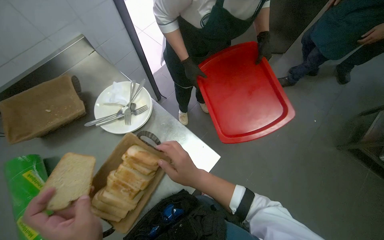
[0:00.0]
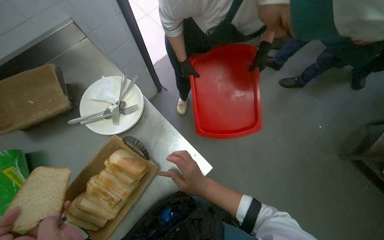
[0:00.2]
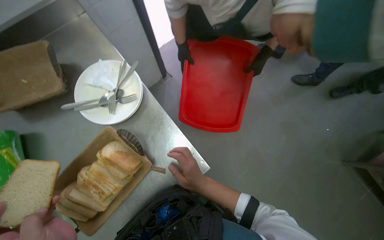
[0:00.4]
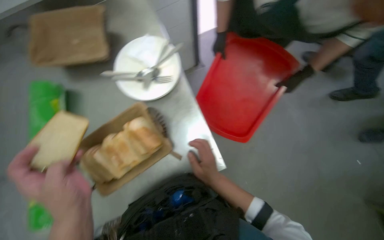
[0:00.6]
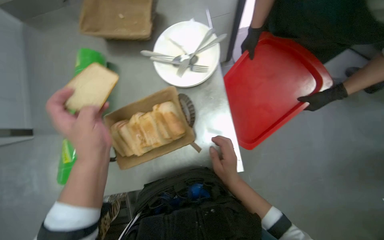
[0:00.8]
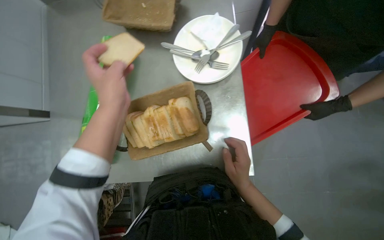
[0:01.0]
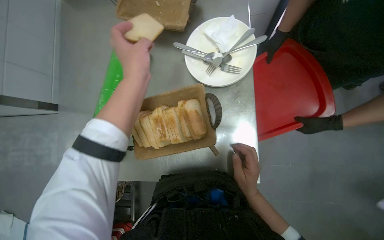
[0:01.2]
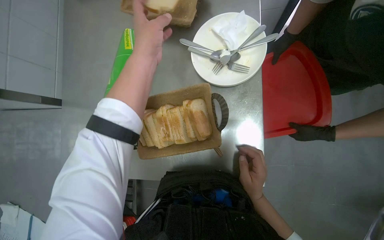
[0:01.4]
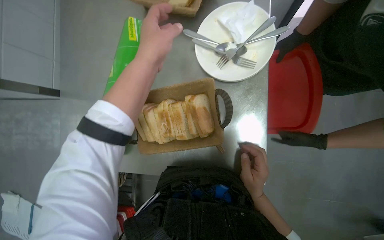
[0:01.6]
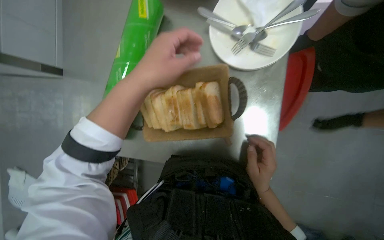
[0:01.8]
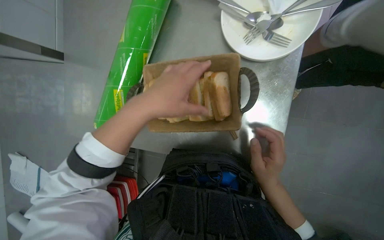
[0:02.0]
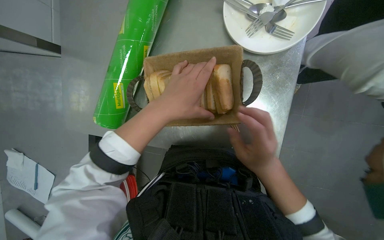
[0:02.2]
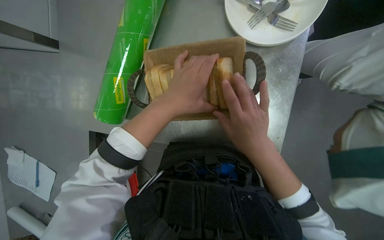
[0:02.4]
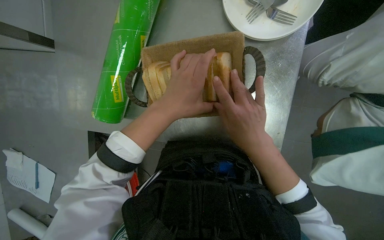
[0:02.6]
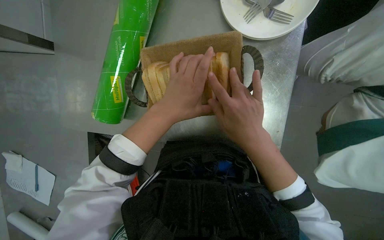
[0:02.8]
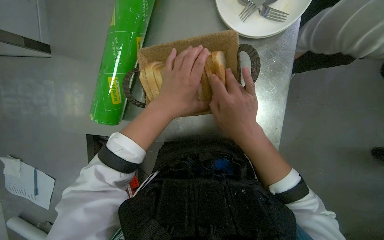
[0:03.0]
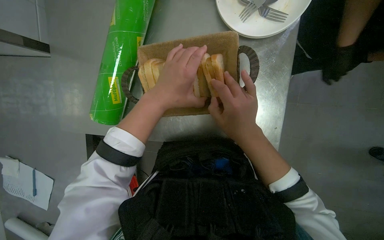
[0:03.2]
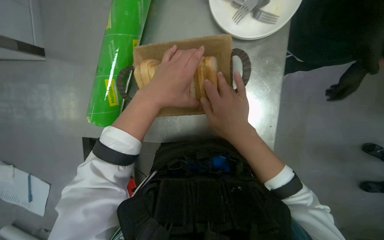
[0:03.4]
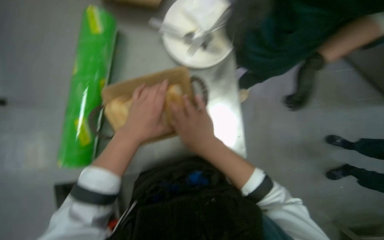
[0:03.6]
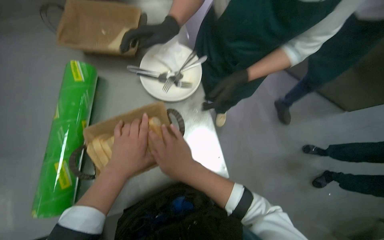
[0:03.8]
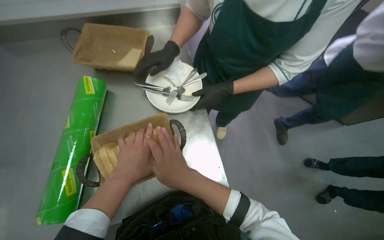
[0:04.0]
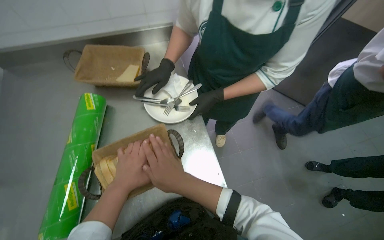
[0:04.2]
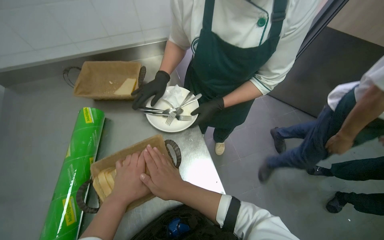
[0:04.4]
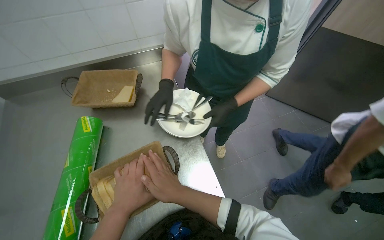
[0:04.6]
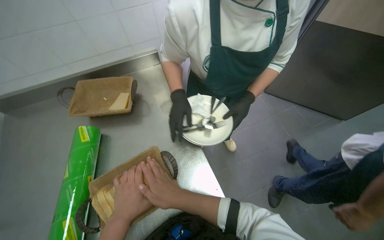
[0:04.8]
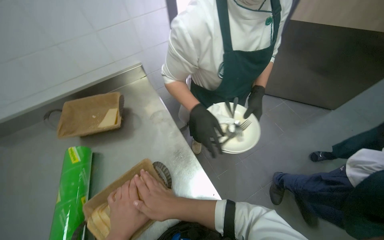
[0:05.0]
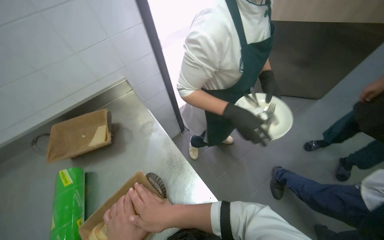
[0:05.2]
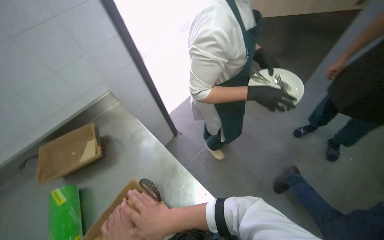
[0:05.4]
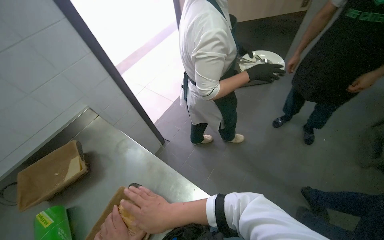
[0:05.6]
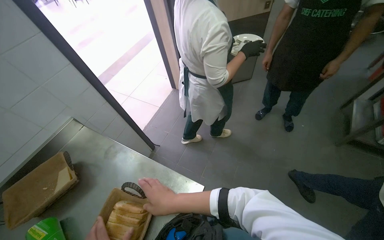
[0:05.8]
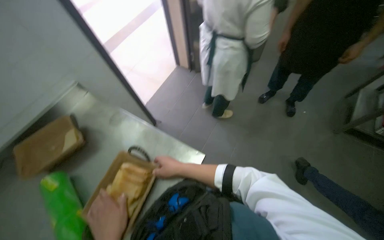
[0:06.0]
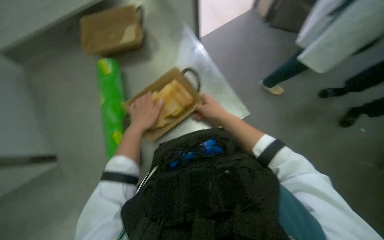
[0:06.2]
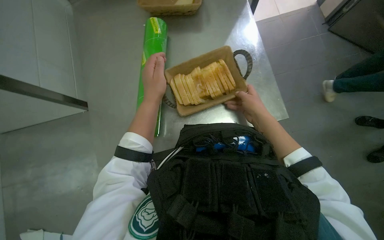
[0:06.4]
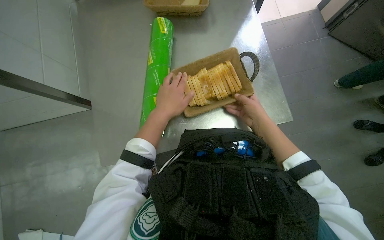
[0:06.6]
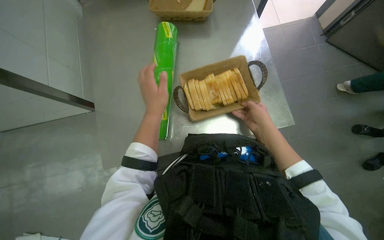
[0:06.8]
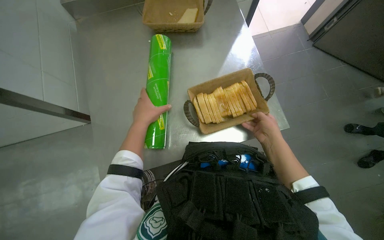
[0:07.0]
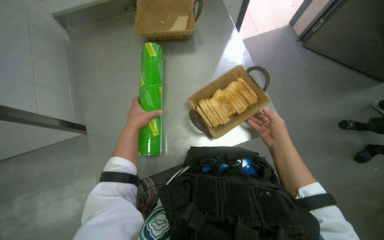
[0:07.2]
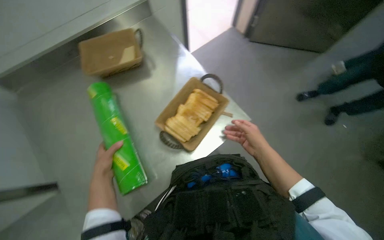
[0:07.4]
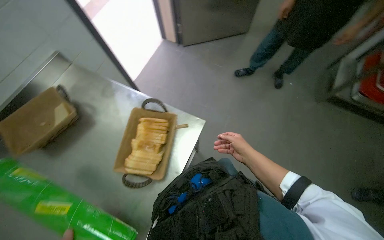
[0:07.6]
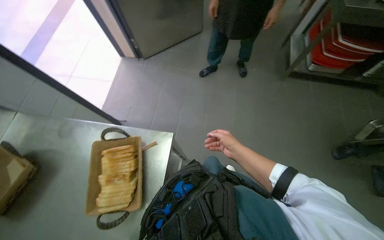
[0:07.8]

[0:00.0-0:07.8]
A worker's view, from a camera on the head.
Job: preparing food.
The whole recording: Arranging bread in basket. The worker arranges the bread in the basket.
0:00.0 to 0:01.6: The head turns to the left by roughly 50 degrees. The view tilts roughly 15 degrees downward.
0:01.6 to 0:03.2: The right hand goes about 10 cm to the left. Meanwhile the left hand shifts roughly 20 cm down the picture.
0:03.2 to 0:04.6: The head rotates some 30 degrees to the right. The view tilts some 35 degrees upward.
0:04.6 to 0:06.2: The view tips downward by about 15 degrees.
0:06.2 to 0:07.8: The head rotates some 65 degrees to the right. The wearer looks roughly 15 degrees further upward.

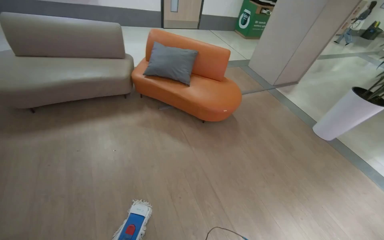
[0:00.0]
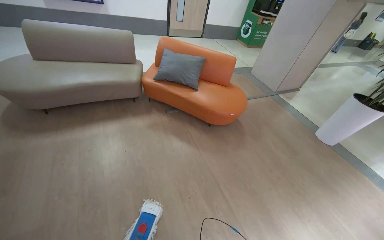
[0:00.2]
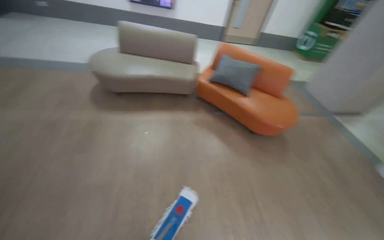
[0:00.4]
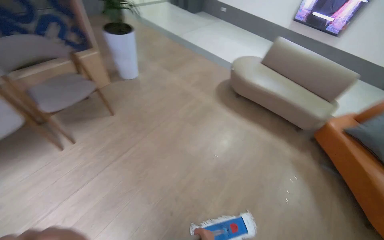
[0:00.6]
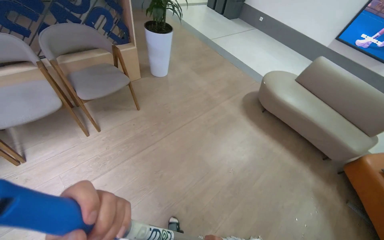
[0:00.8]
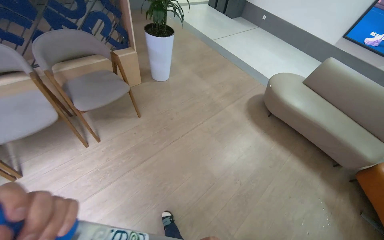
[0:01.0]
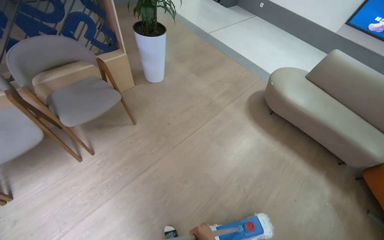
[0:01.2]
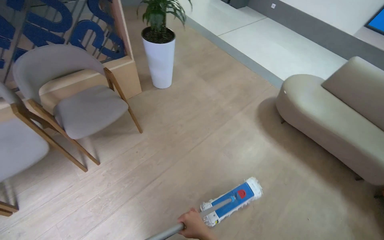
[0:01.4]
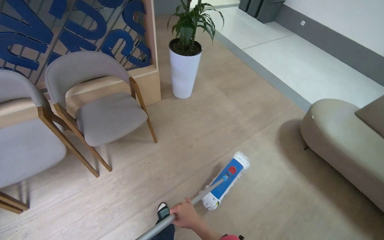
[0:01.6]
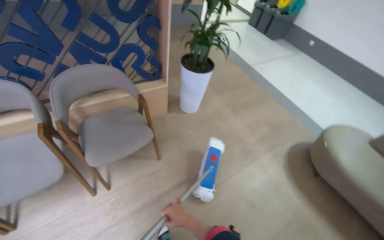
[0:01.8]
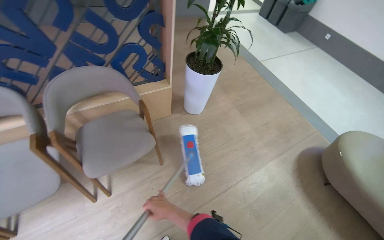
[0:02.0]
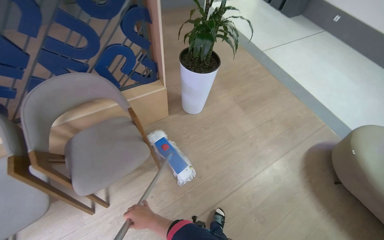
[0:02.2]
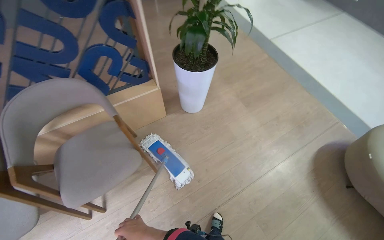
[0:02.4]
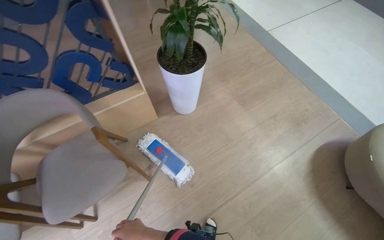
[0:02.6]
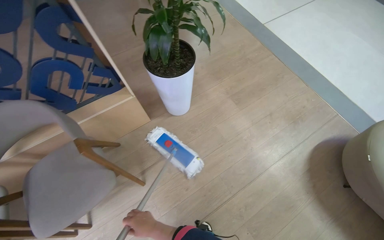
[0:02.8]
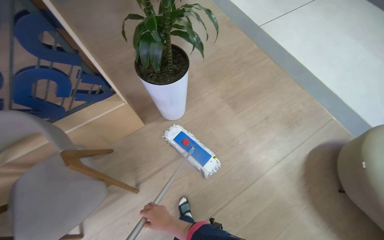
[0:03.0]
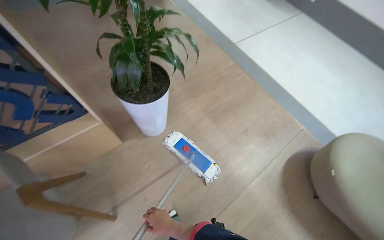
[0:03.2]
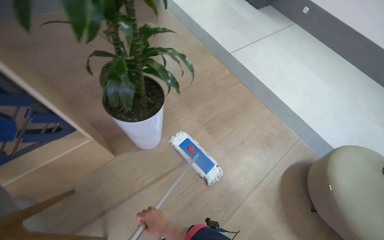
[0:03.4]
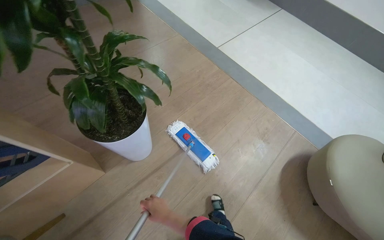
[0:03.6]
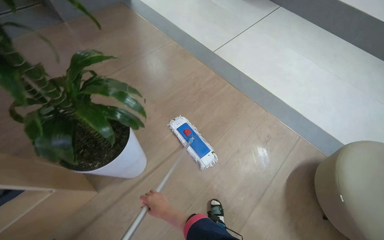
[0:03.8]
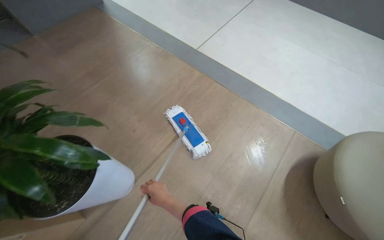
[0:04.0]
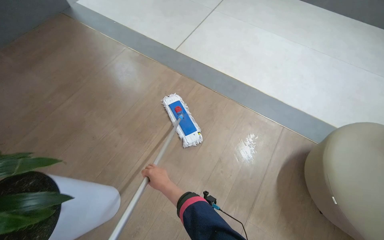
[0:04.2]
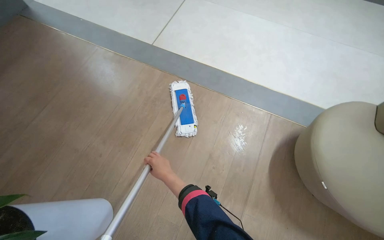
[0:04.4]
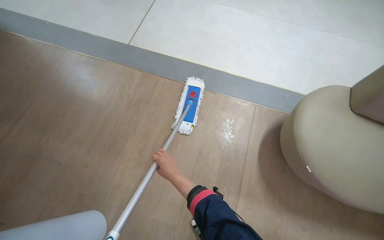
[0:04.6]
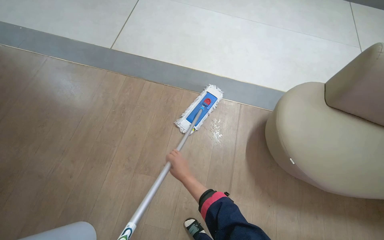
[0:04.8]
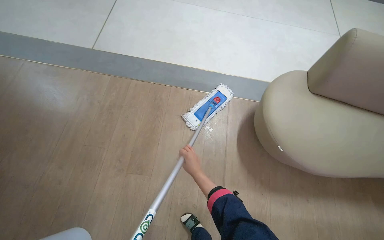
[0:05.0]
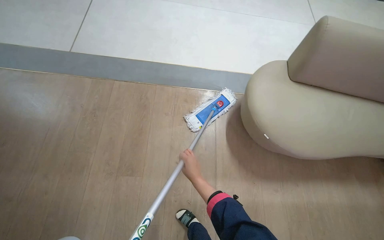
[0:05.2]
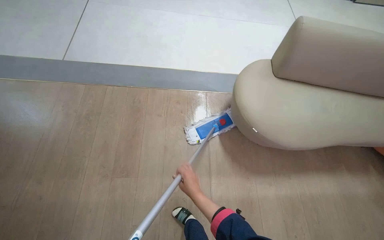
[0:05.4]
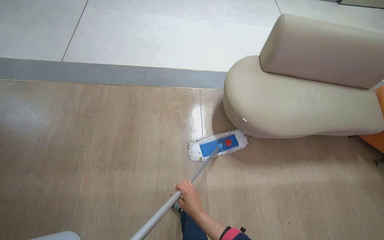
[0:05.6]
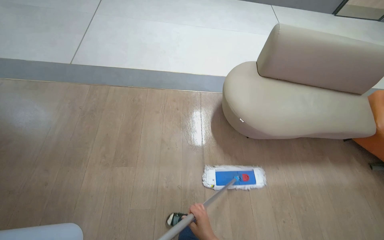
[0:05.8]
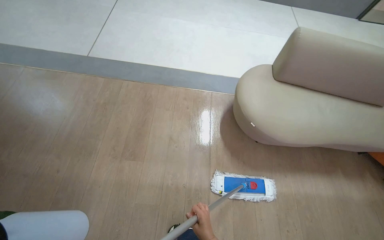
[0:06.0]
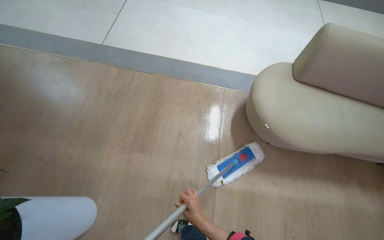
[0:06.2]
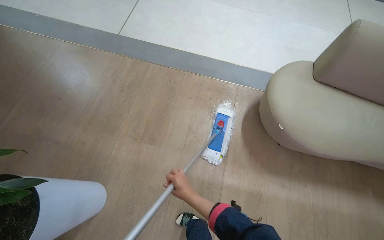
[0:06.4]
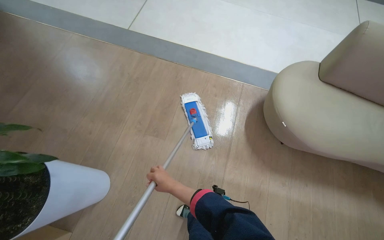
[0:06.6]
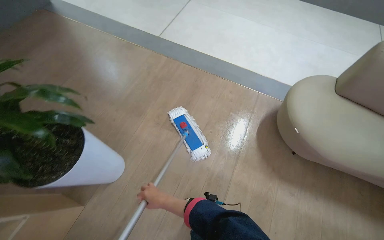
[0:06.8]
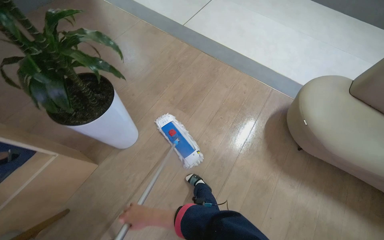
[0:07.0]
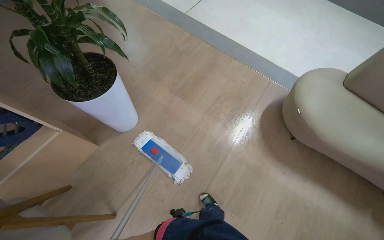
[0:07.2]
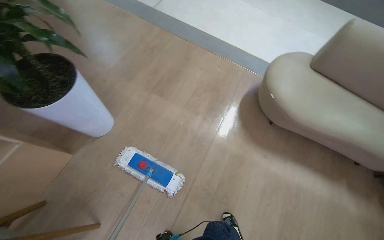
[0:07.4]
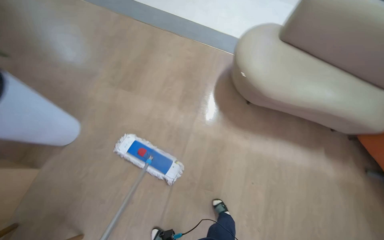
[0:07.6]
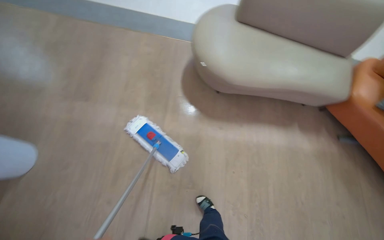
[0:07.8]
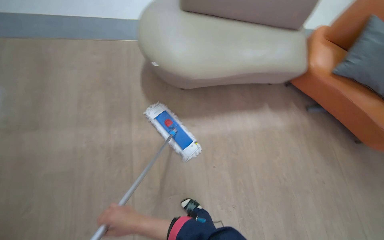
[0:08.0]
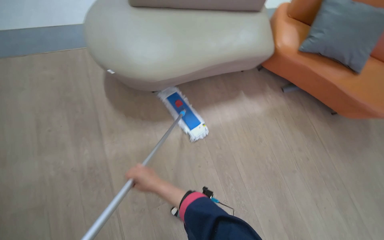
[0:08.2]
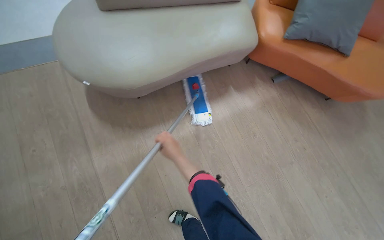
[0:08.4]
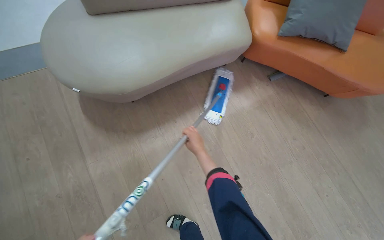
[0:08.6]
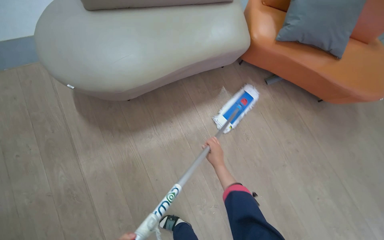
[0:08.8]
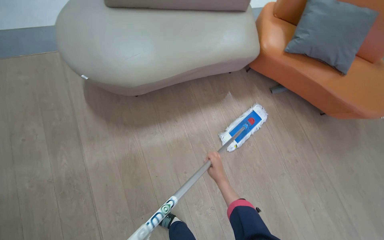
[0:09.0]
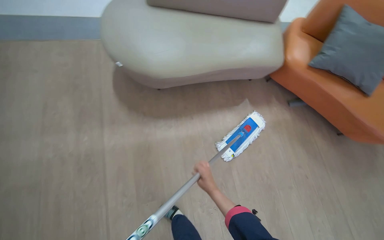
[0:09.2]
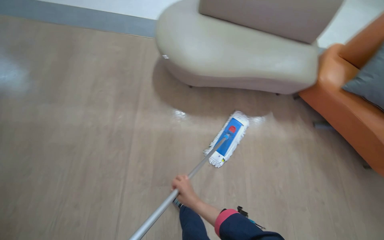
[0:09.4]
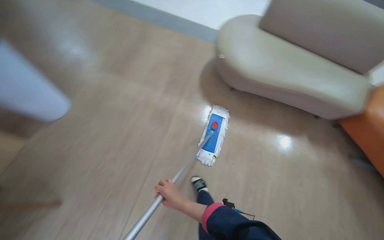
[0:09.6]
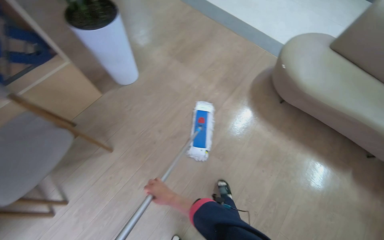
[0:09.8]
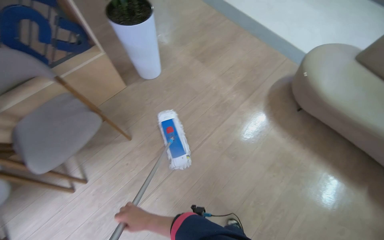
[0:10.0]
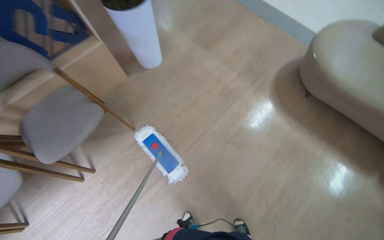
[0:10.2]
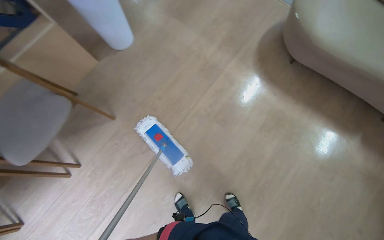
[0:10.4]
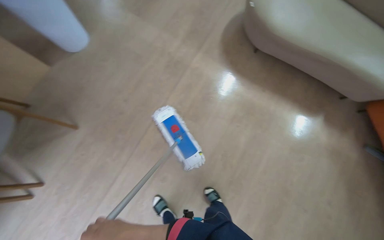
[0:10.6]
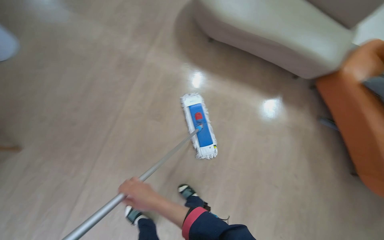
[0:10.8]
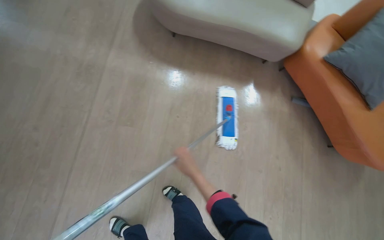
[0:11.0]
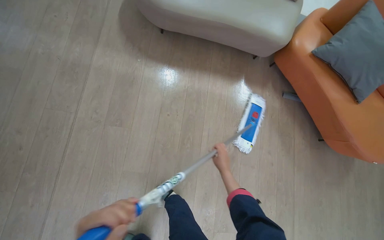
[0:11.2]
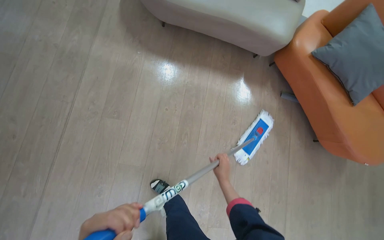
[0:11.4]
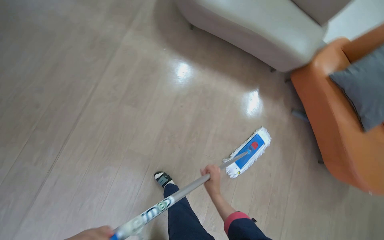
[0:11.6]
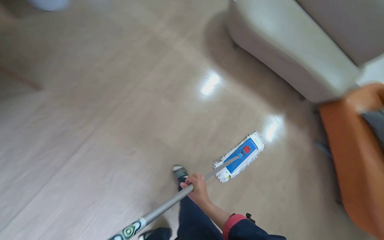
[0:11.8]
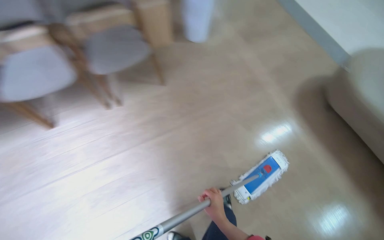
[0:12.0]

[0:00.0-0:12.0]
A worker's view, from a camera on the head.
Job: mopping floor.
The whole recording: Mopping floor in hallway. The worker mops the floor in the hallway with a flat mop.
0:00.0 to 0:01.6: The head travels some 1 m. The wearer looks approximately 80 degrees further to the left.
0:01.6 to 0:03.0: The camera is carried roughly 80 cm.
0:03.0 to 0:04.4: The head travels about 80 cm. The wearer's head swings about 35 degrees to the right.
0:04.4 to 0:06.0: The head rotates approximately 20 degrees to the right. The right hand shifts some 50 cm down the picture, to the right and nearer to the camera.
0:06.0 to 0:07.6: The wearer moves approximately 40 cm.
0:07.6 to 0:09.0: The camera is carried some 60 cm. The head rotates some 35 degrees to the right.
0:09.0 to 0:10.4: The head travels approximately 50 cm. The head rotates about 40 degrees to the left.
0:10.4 to 0:12.0: The camera pitches upward, by approximately 15 degrees.
